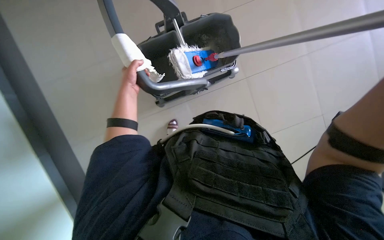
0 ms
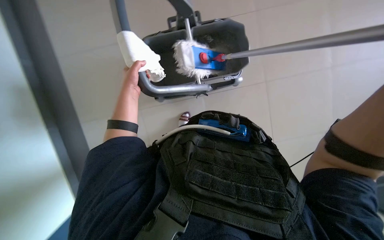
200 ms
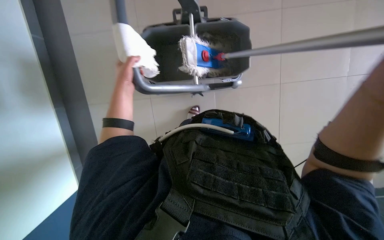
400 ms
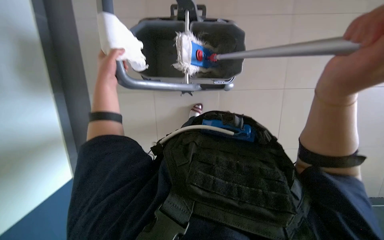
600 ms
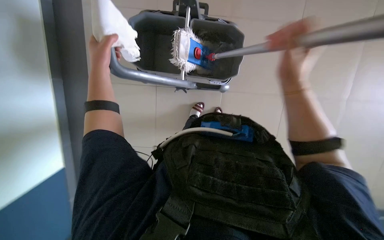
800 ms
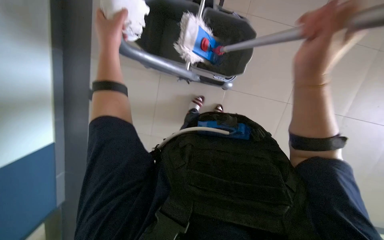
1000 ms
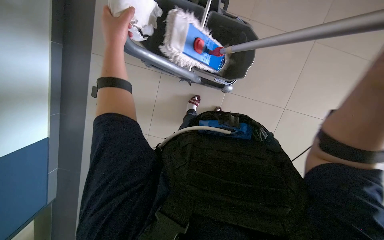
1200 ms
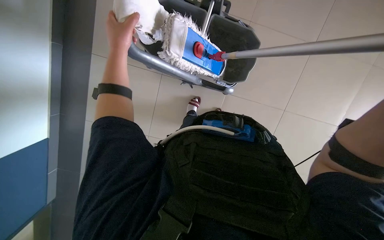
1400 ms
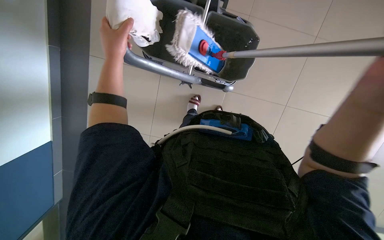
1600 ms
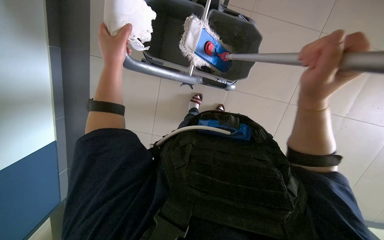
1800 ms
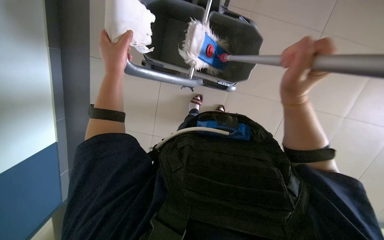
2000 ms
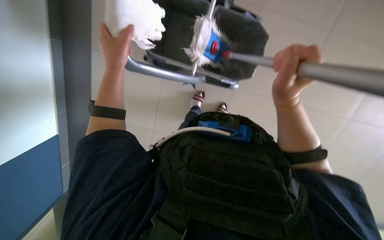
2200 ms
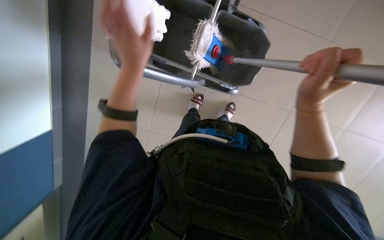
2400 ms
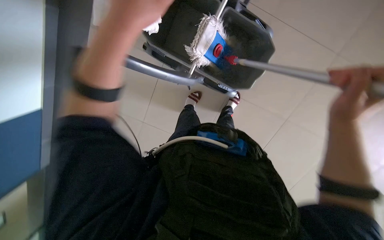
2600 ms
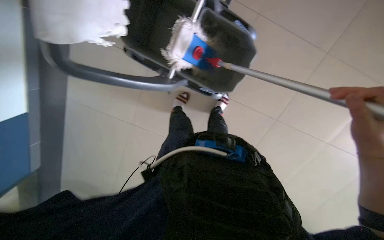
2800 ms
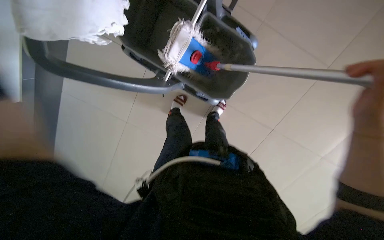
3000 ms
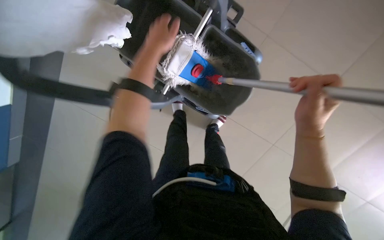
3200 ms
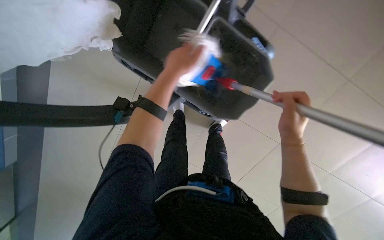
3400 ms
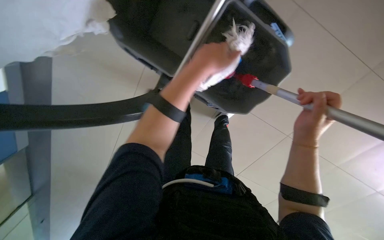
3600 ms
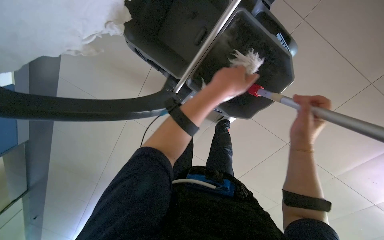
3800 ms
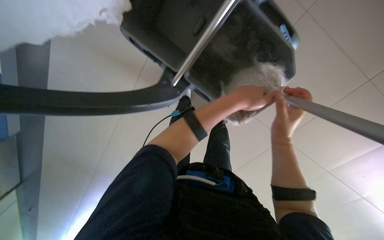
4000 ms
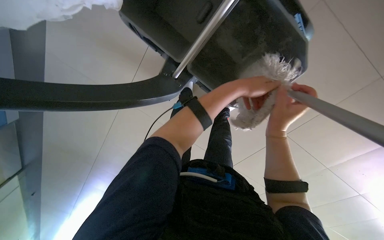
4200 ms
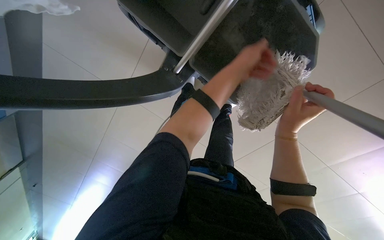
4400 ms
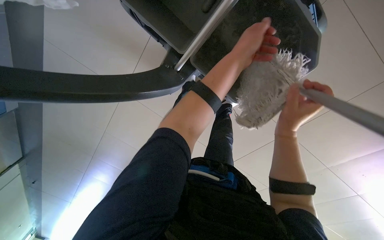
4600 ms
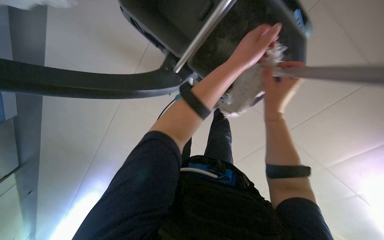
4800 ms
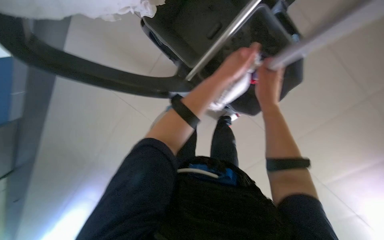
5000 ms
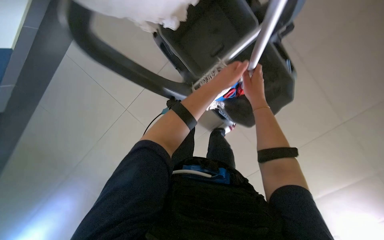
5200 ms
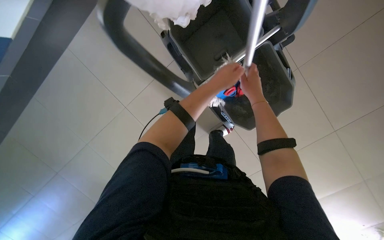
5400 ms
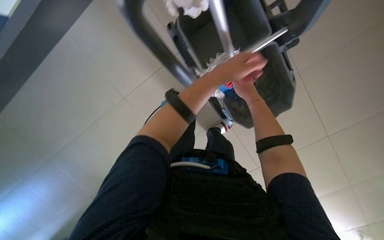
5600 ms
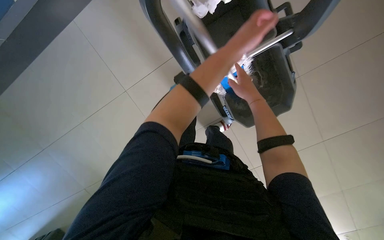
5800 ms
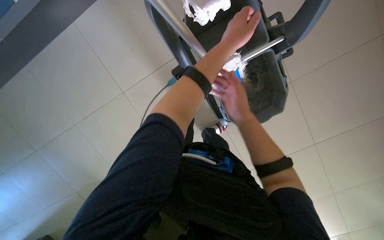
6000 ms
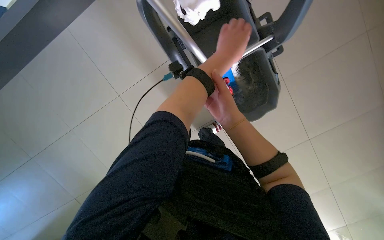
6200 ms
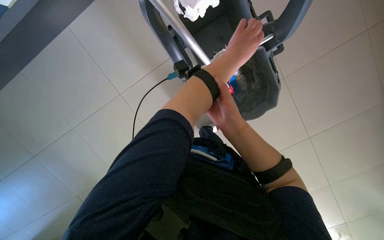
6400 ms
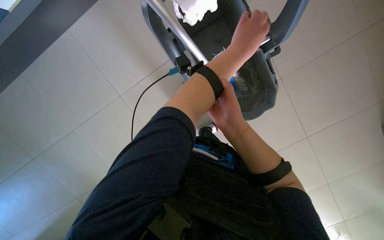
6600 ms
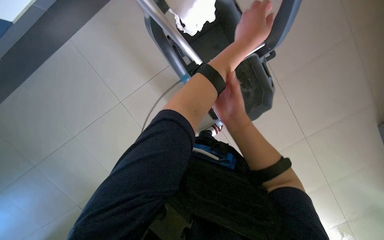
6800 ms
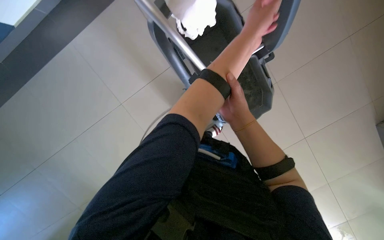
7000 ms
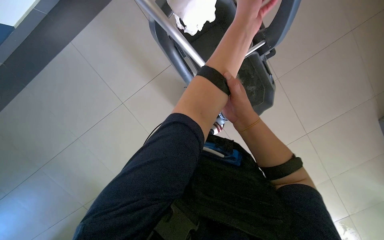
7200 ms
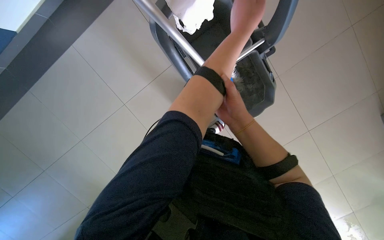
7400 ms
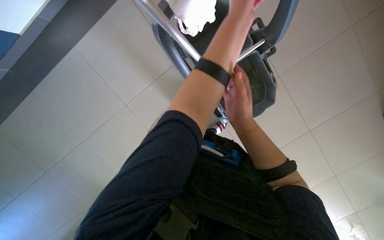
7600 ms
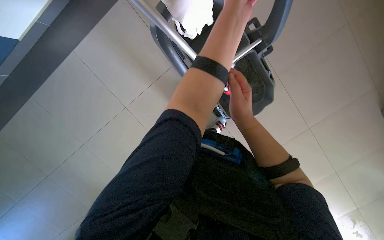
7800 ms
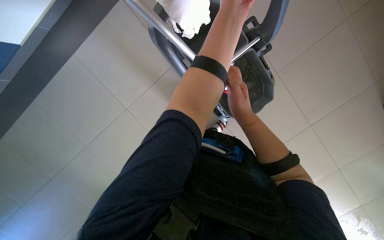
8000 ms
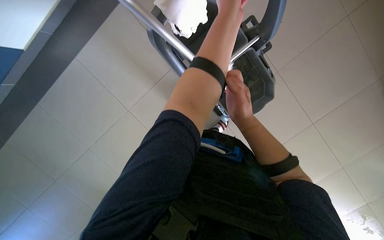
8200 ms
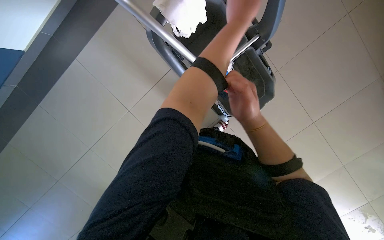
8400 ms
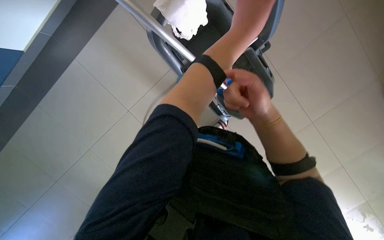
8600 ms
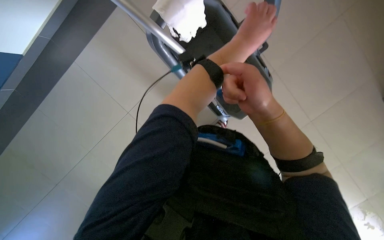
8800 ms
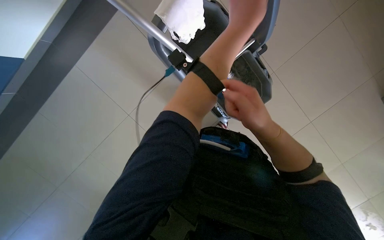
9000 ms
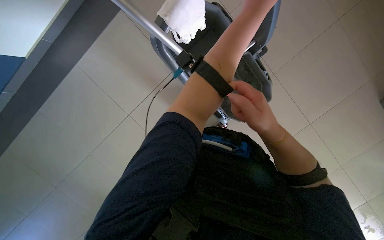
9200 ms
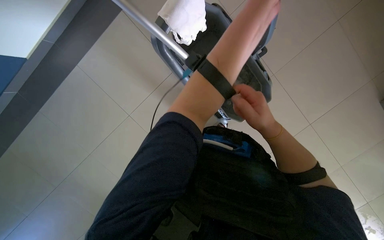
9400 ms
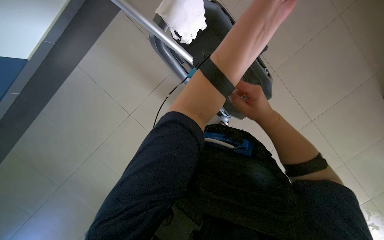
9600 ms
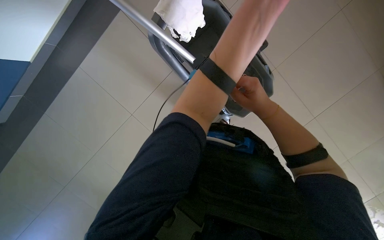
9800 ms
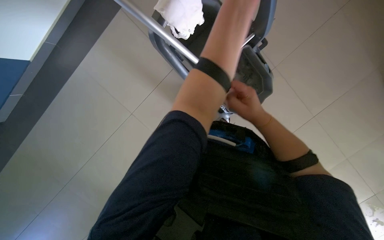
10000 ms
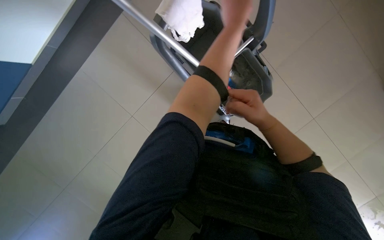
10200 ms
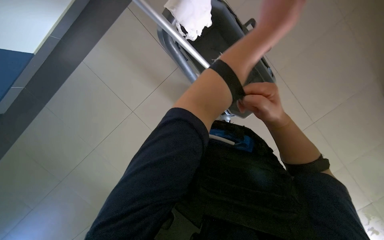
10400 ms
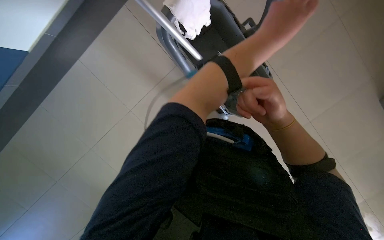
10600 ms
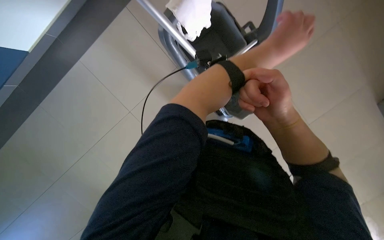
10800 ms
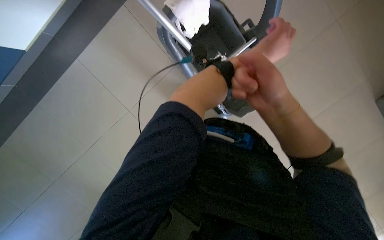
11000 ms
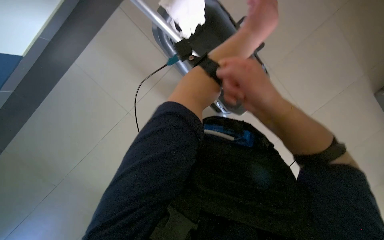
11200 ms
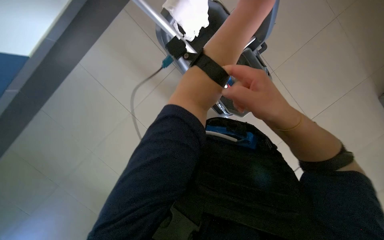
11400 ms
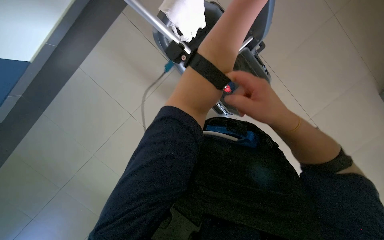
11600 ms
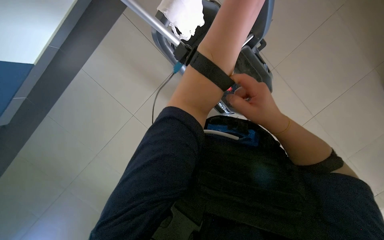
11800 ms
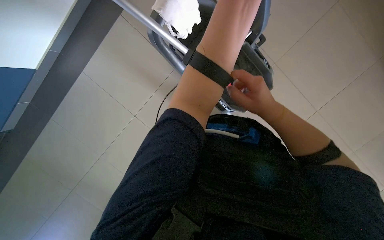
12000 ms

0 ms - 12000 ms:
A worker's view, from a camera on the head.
Job: preparing cleaning supplies.
The whole recording: Preparing mop for cleaning. The worker detaches, cleans, and reattaches the mop head using the cleaning cart.
0 ms - 1600 ms: The left hand is displaced nearer to the camera by about 10 cm.
3000 ms - 4400 ms: The camera pitches downward, by roughly 15 degrees. The right hand heads farther from the camera and to the left, covering about 25 cm.
4400 ms - 6000 ms: The right hand is displaced to the left by approximately 10 cm.
6000 ms - 7600 ms: The left hand goes about 10 cm nearer to the camera.
7600 ms - 9000 ms: The hands make small movements and keep their place.
9000 ms - 10400 ms: The left hand swings nearer and farther, some 10 cm each way, with 2 reversals.

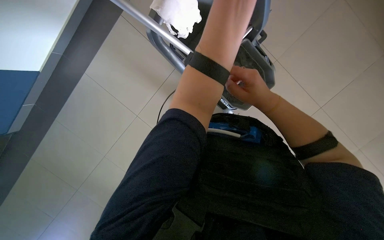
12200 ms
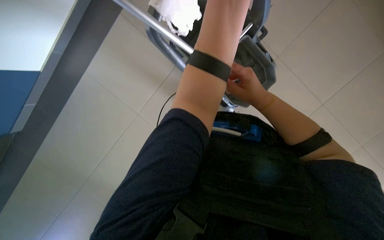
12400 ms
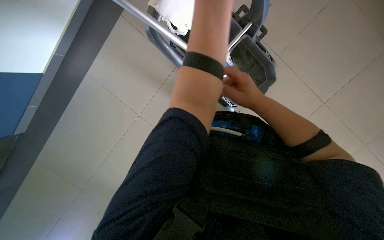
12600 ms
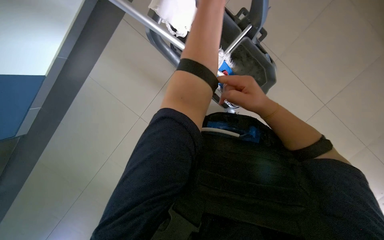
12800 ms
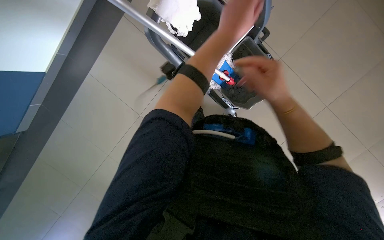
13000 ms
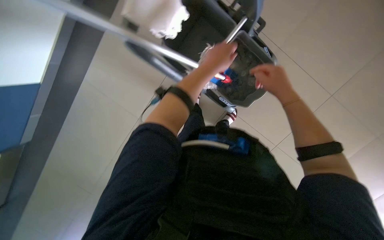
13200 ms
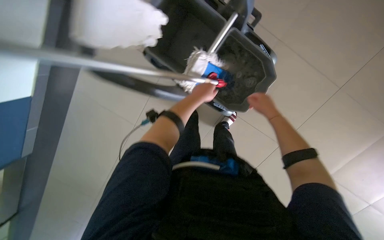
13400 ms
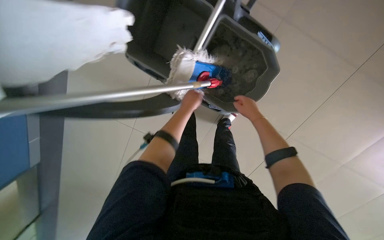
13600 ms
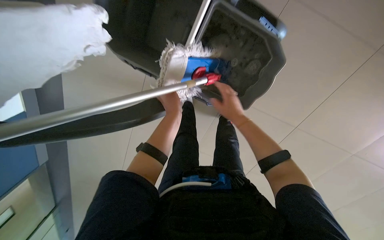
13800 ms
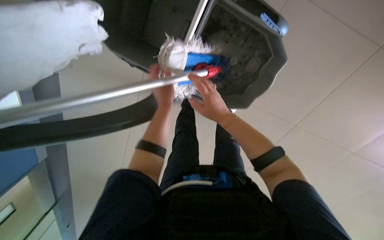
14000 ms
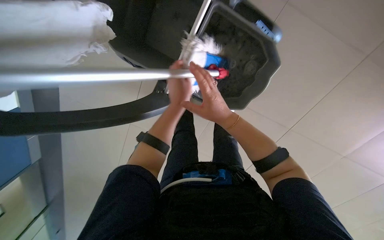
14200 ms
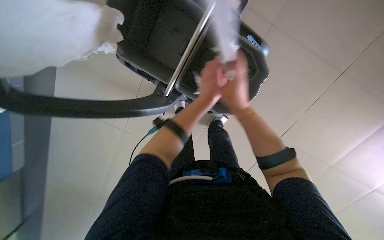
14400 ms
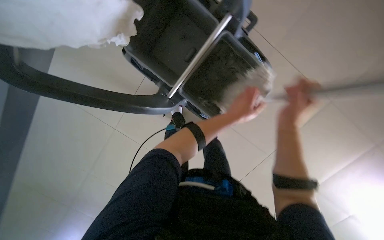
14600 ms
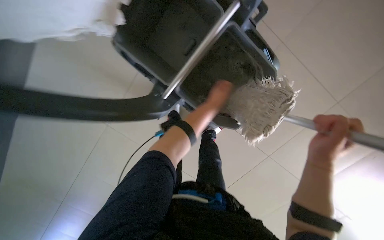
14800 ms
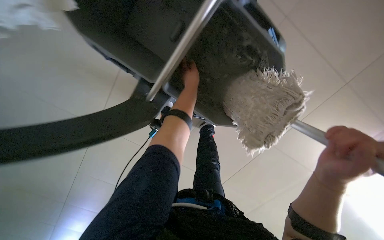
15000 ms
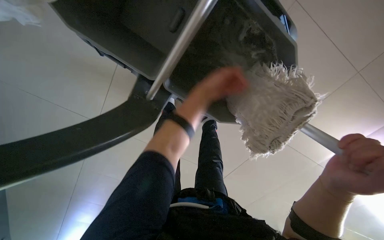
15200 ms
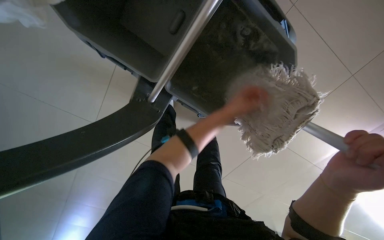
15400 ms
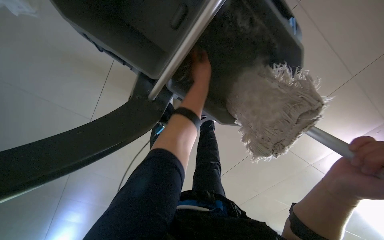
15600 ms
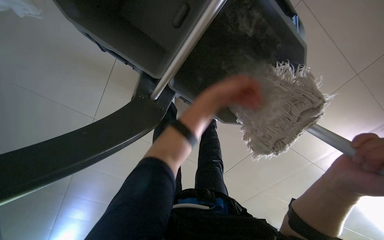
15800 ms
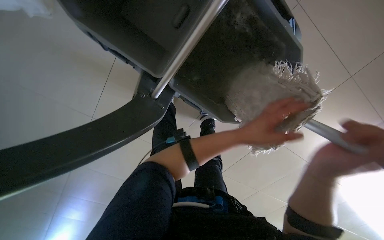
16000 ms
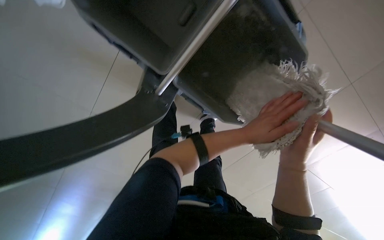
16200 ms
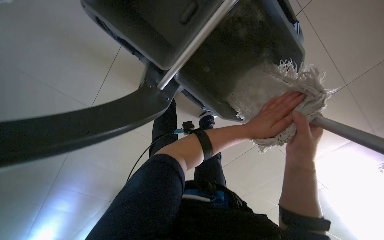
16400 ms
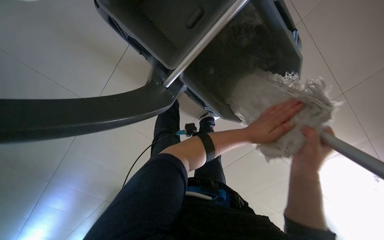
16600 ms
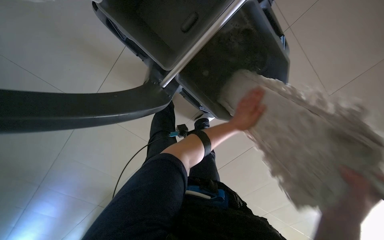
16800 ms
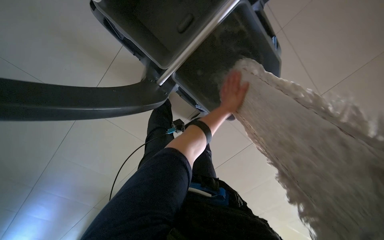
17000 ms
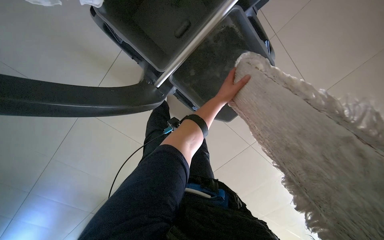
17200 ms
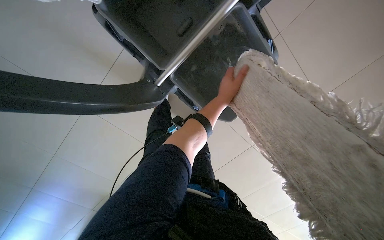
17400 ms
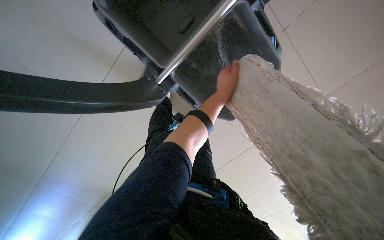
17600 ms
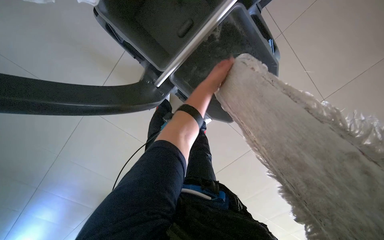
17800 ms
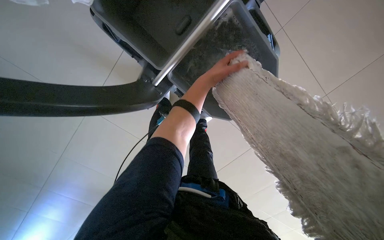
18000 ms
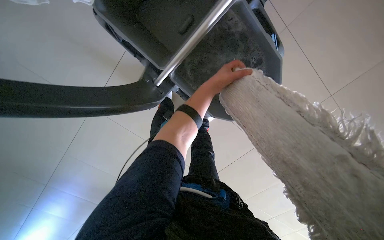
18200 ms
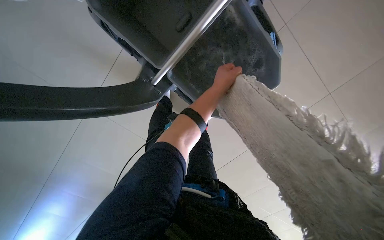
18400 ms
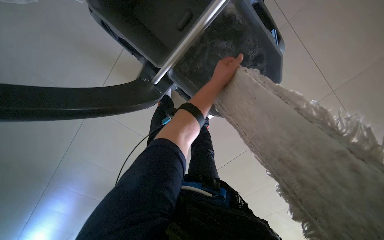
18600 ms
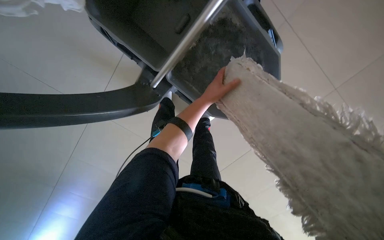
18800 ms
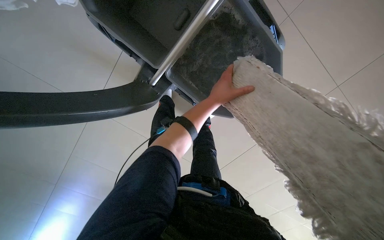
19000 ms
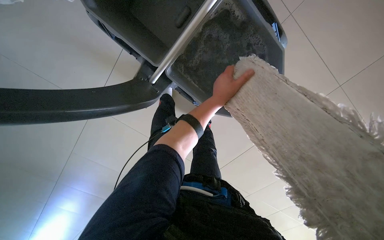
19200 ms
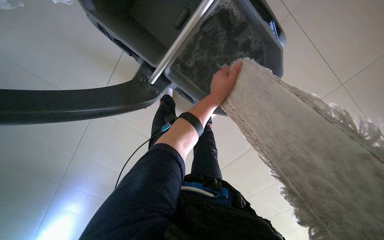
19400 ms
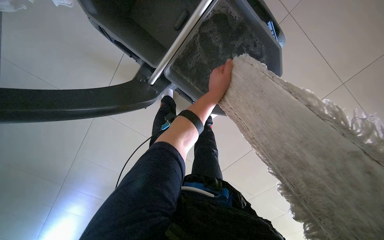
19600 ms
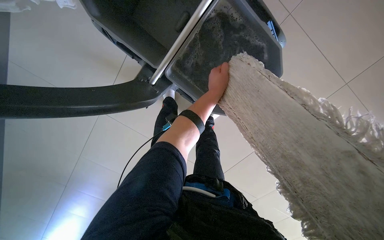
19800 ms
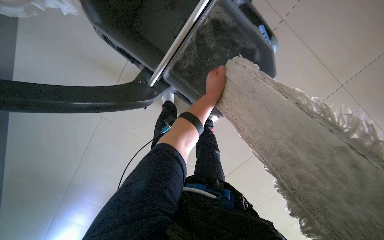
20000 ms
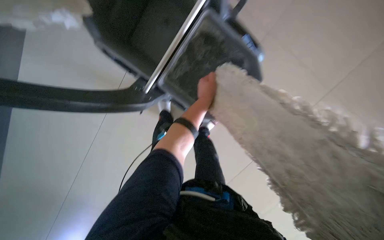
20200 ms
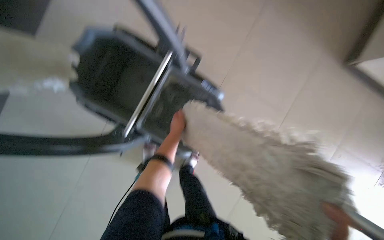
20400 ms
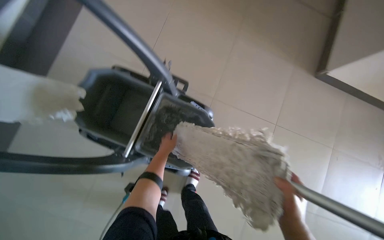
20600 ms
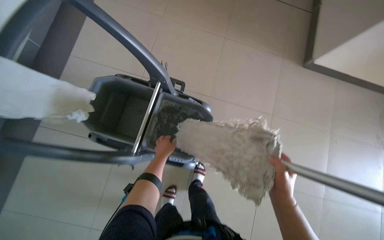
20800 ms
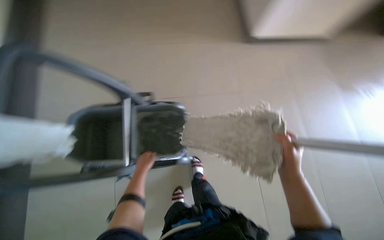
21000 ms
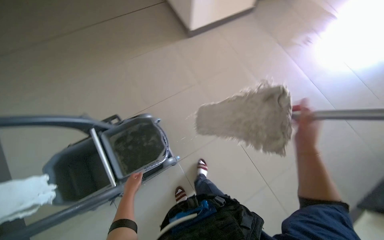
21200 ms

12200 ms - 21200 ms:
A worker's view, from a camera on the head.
Job: preparing cleaning supplies.
The whole recording: Preparing mop for cleaning. The worker detaches, cleans, and reattaches the mop head using the cleaning cart.
12200 ms - 13800 ms: The view tilts roughly 15 degrees downward. Both hands move farther from the camera, approximately 35 cm.
13800 ms - 15200 ms: The right hand is displaced nearer to the camera and to the right by some 25 cm.
15200 ms - 16600 ms: The left hand moves left and right over roughly 20 cm, changing direction 2 times. Meanwhile the right hand heads farther from the camera, covering roughly 10 cm.
16600 ms - 18200 ms: The left hand moves up the picture, roughly 20 cm.
19800 ms - 21200 ms: The wearer moves about 40 cm. The camera pitches upward, by roughly 30 degrees. Everything in view rotates about 45 degrees counterclockwise.
